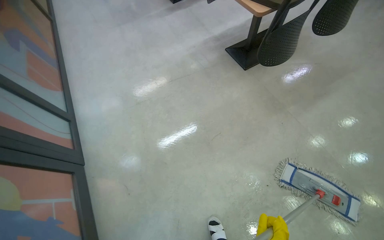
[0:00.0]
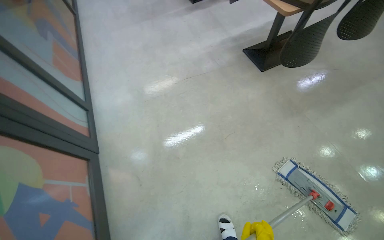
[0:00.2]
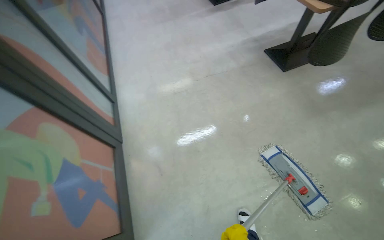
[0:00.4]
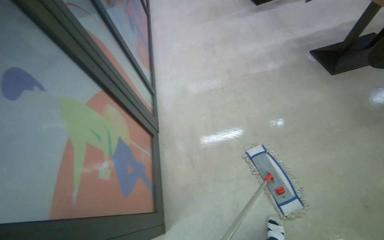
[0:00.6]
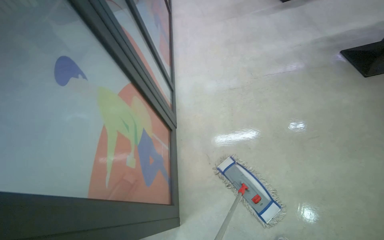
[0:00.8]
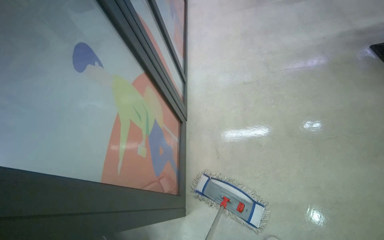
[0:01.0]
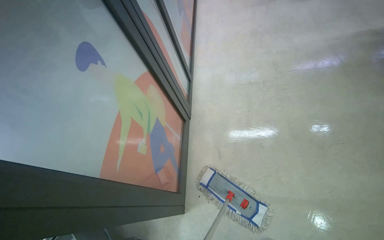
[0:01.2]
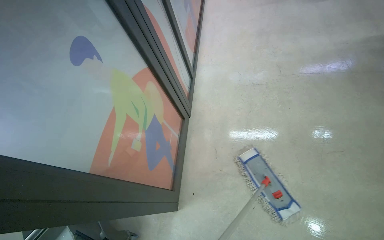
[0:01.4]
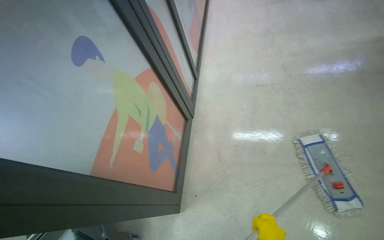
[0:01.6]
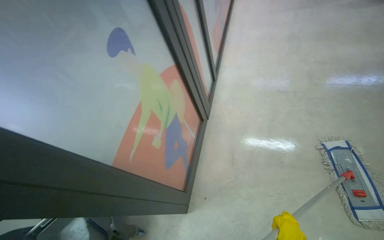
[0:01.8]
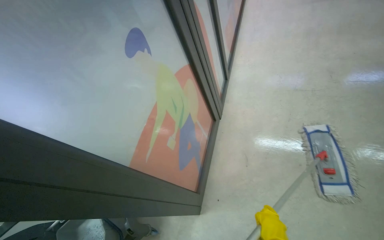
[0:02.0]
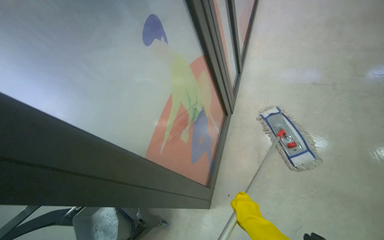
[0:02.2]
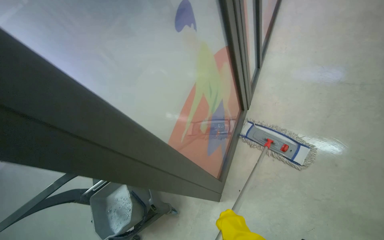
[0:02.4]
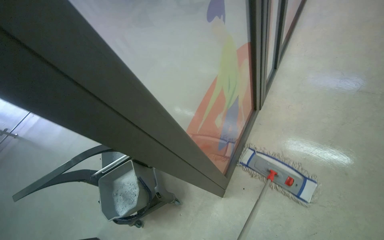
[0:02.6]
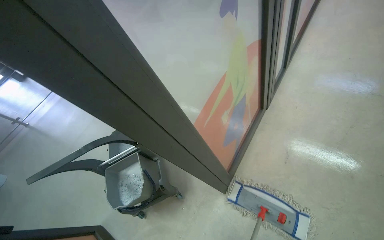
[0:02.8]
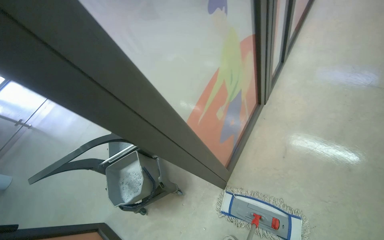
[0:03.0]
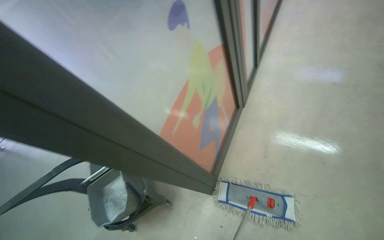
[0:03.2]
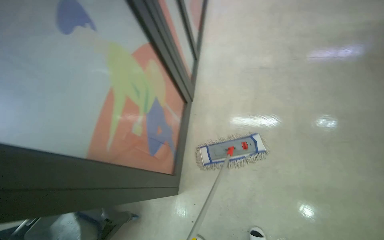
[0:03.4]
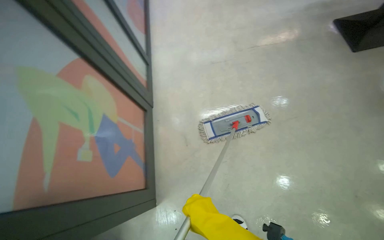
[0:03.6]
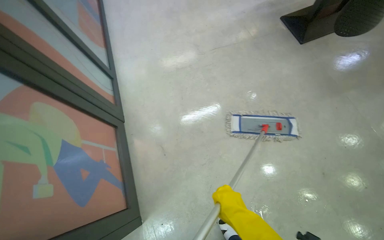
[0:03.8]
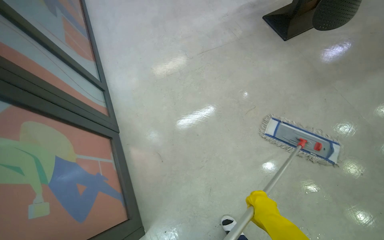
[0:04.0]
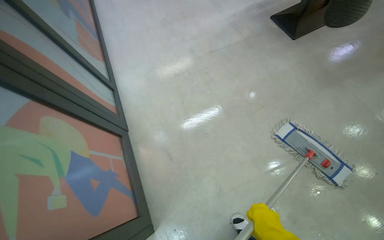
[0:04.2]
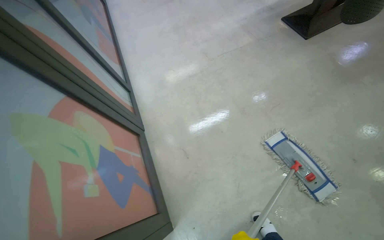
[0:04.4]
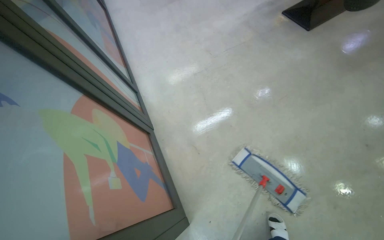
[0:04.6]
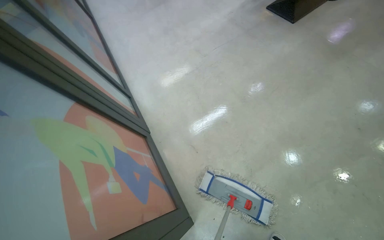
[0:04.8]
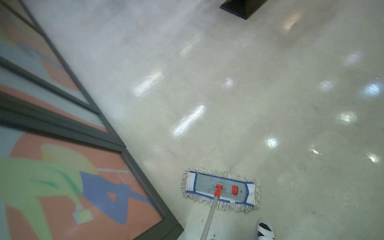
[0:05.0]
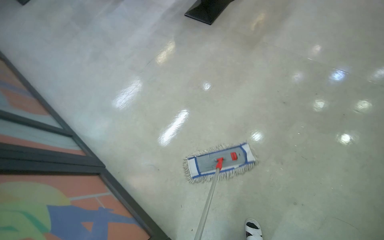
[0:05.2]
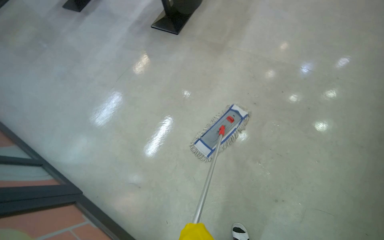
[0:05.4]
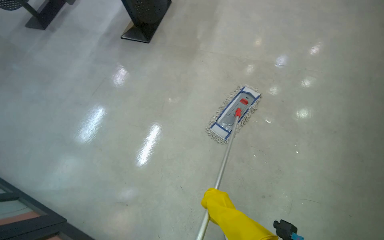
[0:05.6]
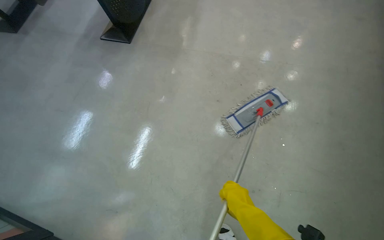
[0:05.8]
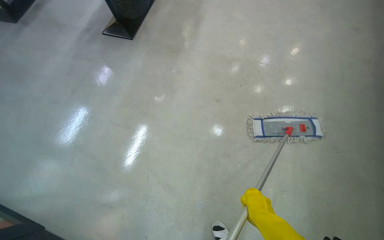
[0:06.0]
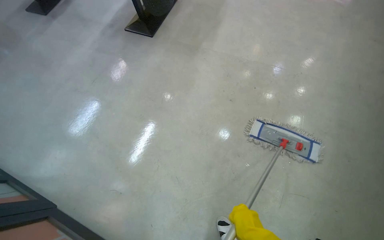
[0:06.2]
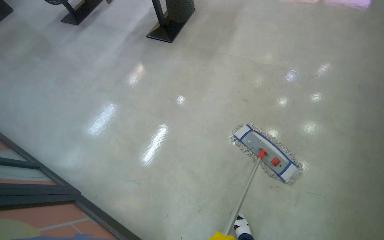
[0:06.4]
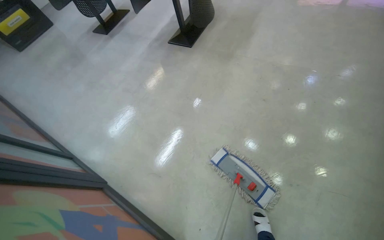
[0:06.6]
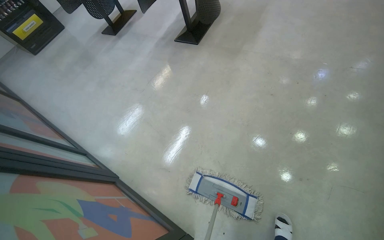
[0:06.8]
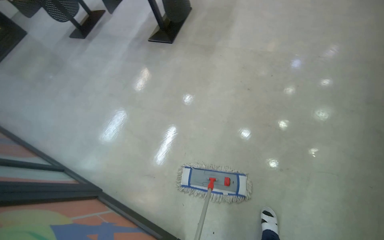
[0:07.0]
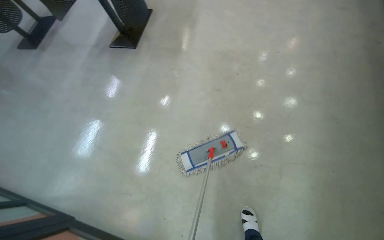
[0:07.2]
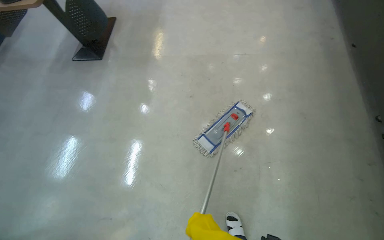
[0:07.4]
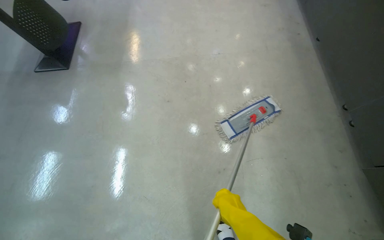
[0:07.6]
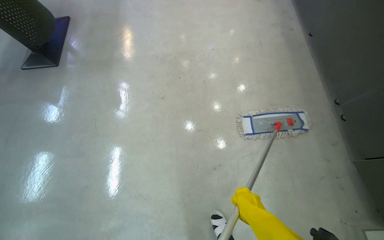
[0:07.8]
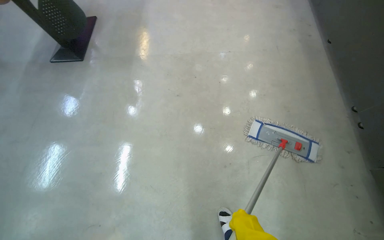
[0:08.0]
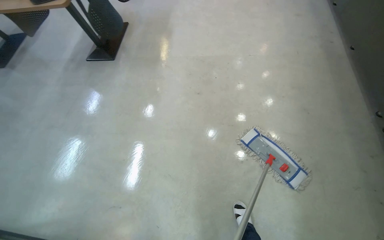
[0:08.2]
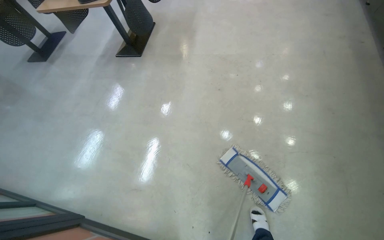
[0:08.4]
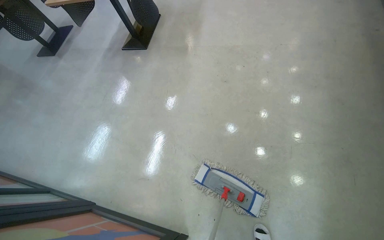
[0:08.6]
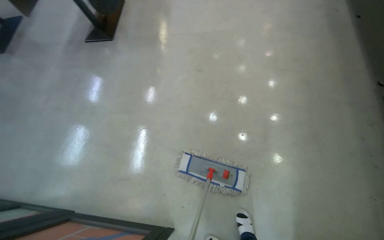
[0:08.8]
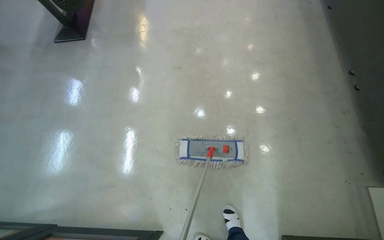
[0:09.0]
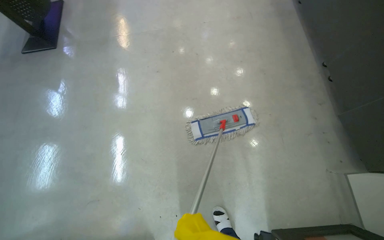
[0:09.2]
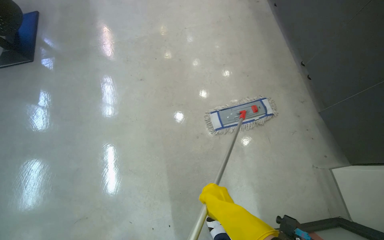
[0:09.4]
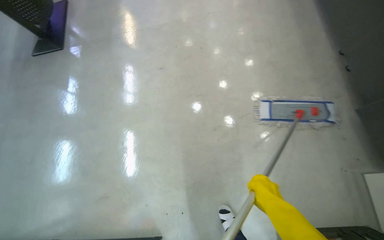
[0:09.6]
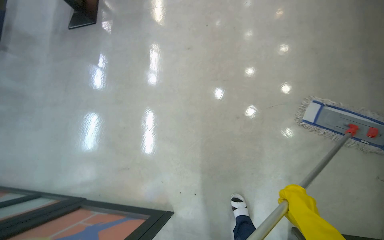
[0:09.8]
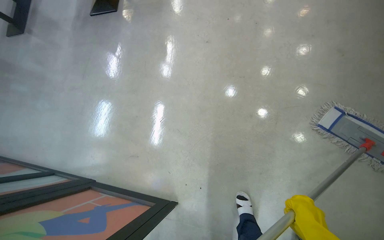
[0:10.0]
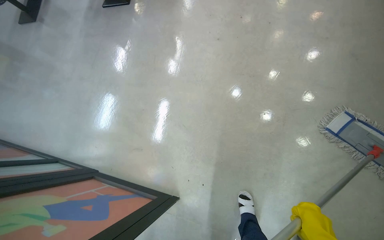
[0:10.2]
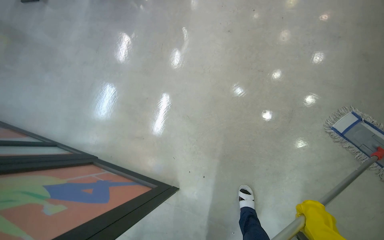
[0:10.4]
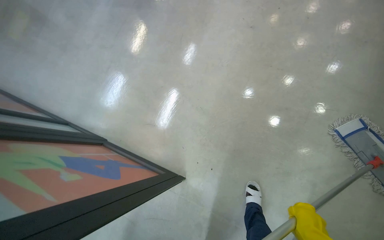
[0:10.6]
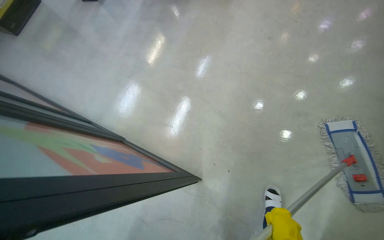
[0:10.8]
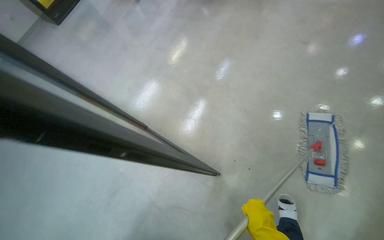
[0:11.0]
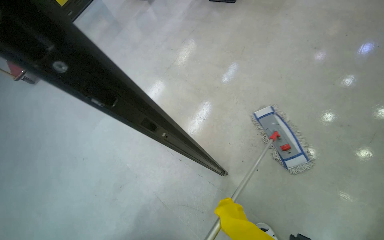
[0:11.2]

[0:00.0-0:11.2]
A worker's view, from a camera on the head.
Job: mopping floor.
The whole recording: Mopping canteen floor. The worker mops the canteen floor with a flat mop and a bucket.
0:01.6 to 0:03.2: The head turns to the left by roughly 20 degrees.
0:03.2 to 0:04.8: The wearer's head swings some 40 degrees to the right.
0:04.8 to 0:06.4: The head turns to the right by approximately 30 degrees.
0:09.6 to 0:11.2: The camera is carried some 50 cm. The wearer looks approximately 45 degrees further to the left.

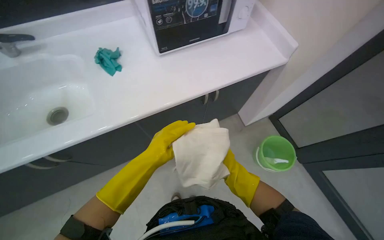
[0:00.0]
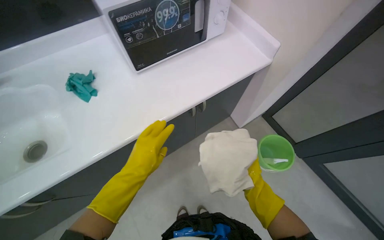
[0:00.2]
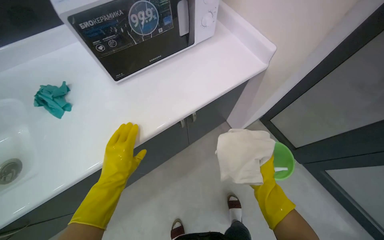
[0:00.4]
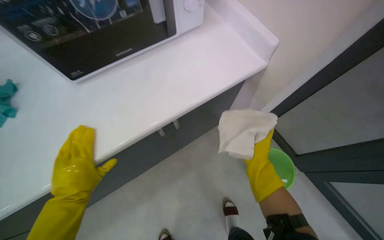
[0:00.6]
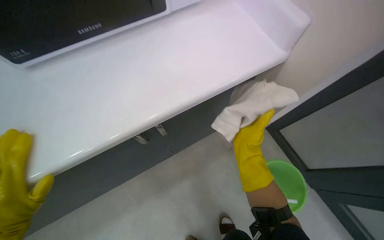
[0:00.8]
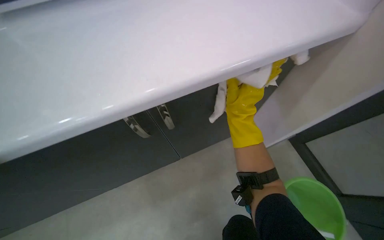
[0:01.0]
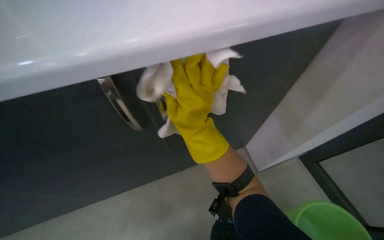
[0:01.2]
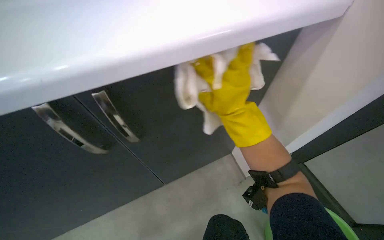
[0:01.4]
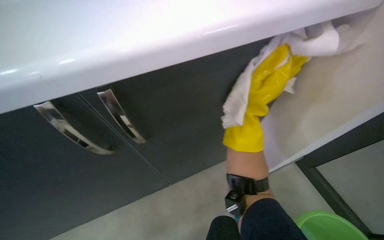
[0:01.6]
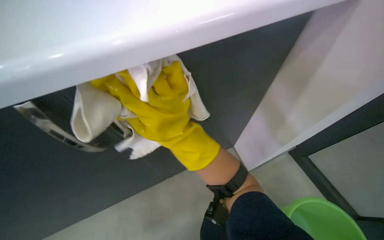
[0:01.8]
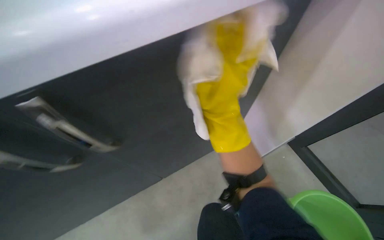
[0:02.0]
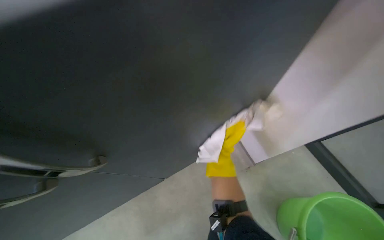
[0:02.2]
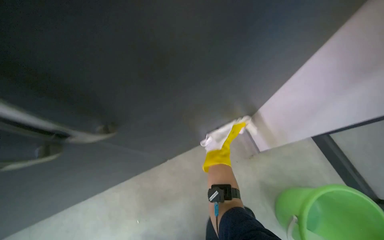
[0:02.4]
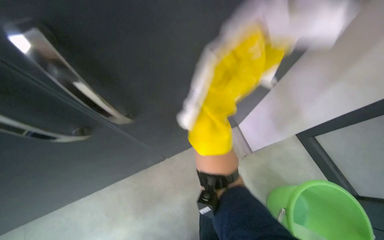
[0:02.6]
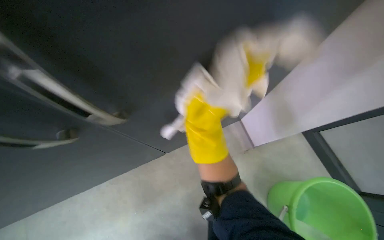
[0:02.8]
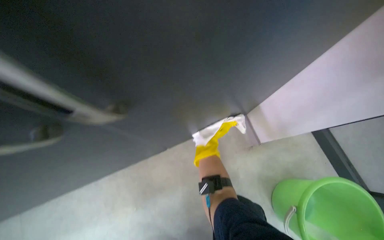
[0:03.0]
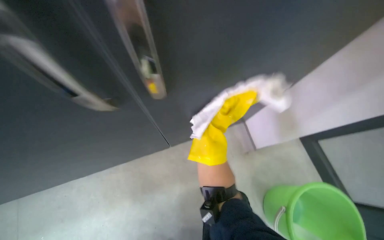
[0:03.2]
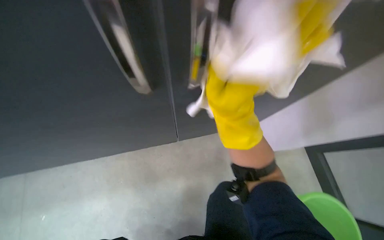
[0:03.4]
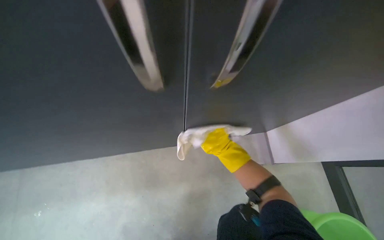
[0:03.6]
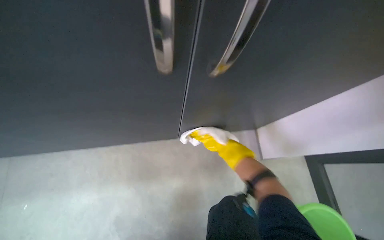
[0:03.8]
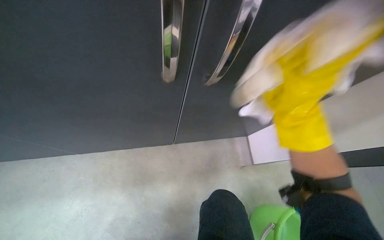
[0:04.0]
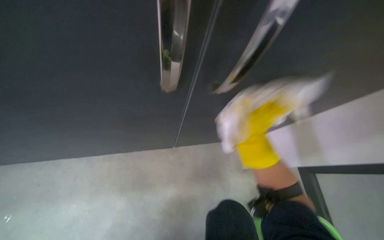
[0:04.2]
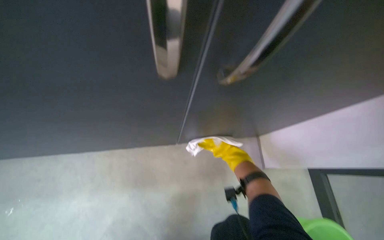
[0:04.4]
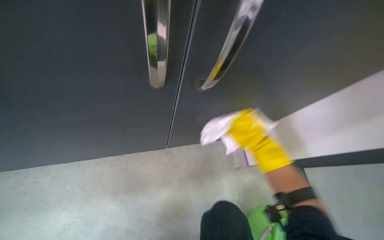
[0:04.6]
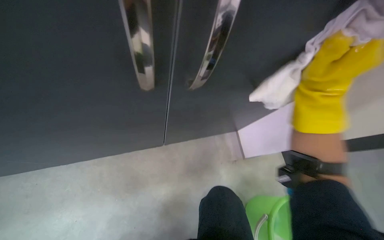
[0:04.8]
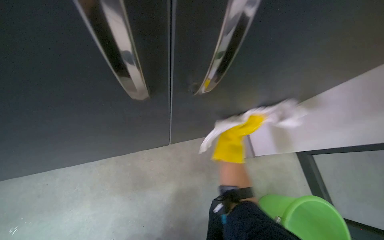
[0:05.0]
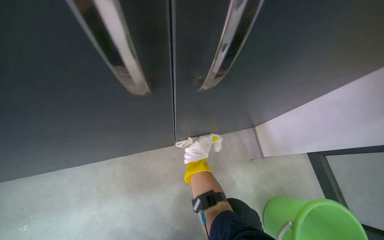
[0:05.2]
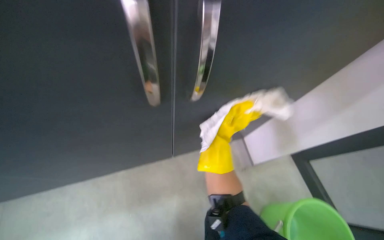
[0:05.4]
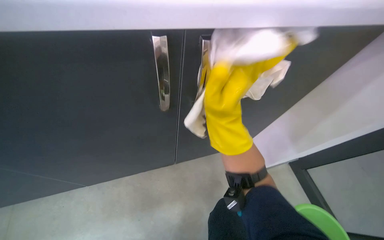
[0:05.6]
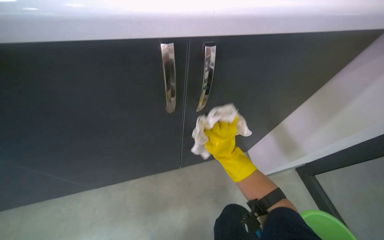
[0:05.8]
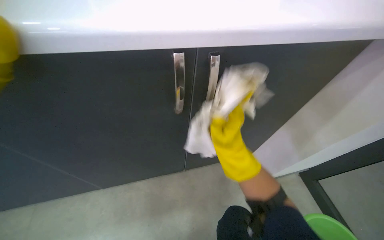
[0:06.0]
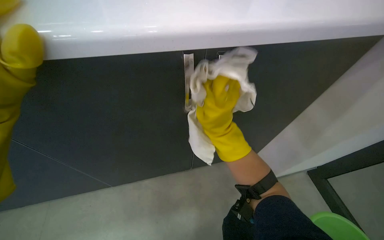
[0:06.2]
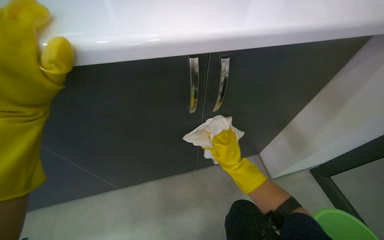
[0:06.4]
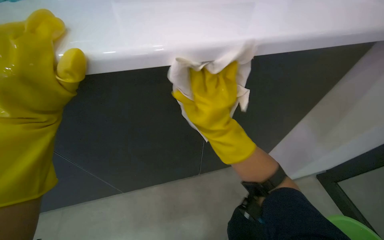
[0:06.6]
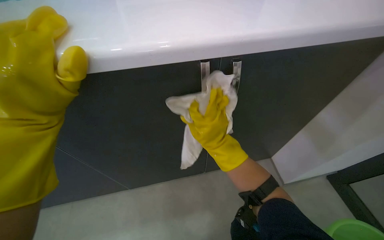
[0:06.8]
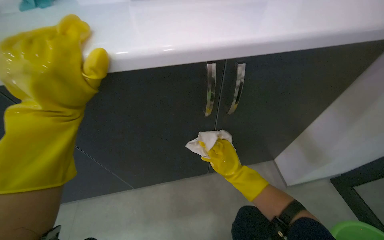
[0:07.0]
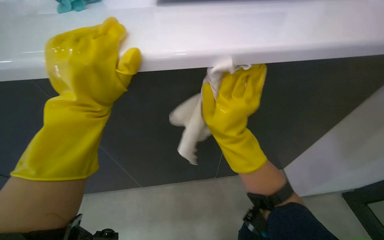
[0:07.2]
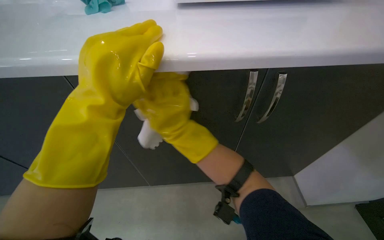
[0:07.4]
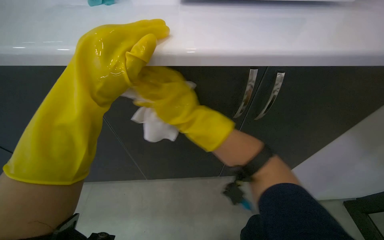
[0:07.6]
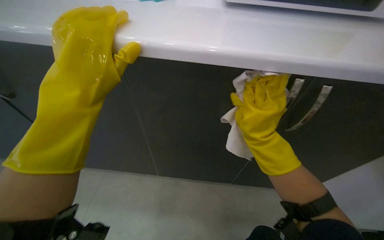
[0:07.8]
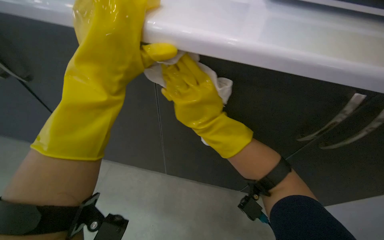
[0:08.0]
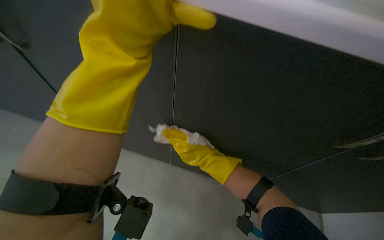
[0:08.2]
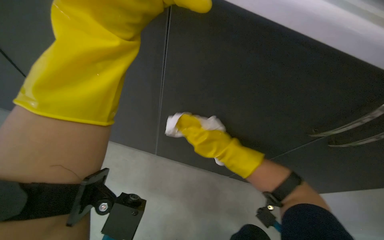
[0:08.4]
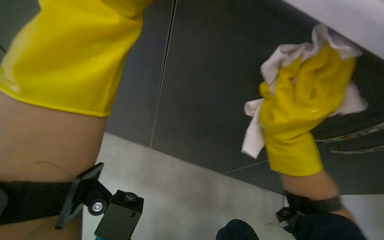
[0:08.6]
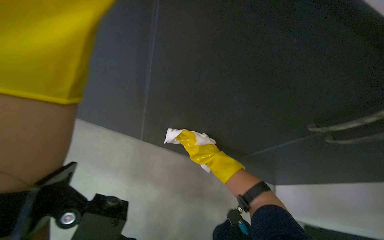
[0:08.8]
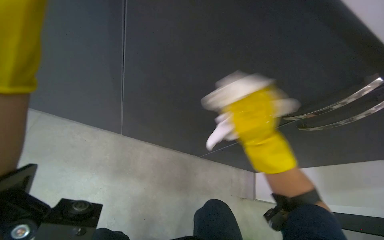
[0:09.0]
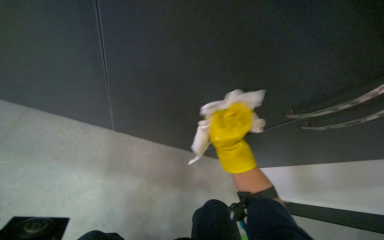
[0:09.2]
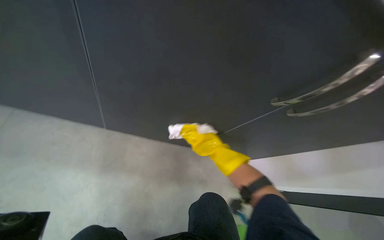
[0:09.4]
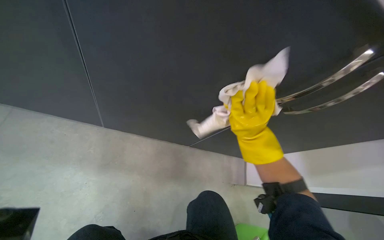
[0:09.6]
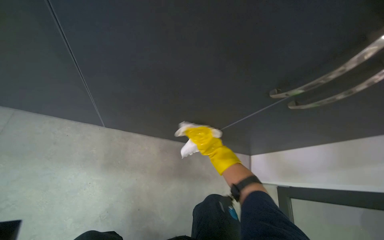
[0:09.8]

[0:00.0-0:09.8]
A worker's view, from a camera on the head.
Job: cleaning kitchen.
The whole recording: Wiping kitchen cabinets exterior. The worker wipes the exterior surfaces of the kitchen cabinets with a damp cloth.
0:00.0 to 0:01.4: The camera travels some 50 cm.
0:01.4 to 0:02.8: The view tips downward by about 20 degrees. The right hand moves down the picture and farther from the camera, about 30 cm.
0:02.8 to 0:04.2: The right hand heads up the picture and to the right, covering some 20 cm.
0:04.2 to 0:05.6: The right hand moves down the picture and to the left, some 20 cm, and travels farther from the camera and back again, approximately 10 cm each way.
0:05.6 to 0:07.0: The right hand moves nearer and farther over roughly 25 cm, changing direction 3 times.
0:07.0 to 0:08.4: The right hand moves left and right over approximately 20 cm, changing direction 2 times.
0:08.4 to 0:09.8: The head rotates approximately 20 degrees to the right. The wearer looks roughly 20 degrees further downward.
